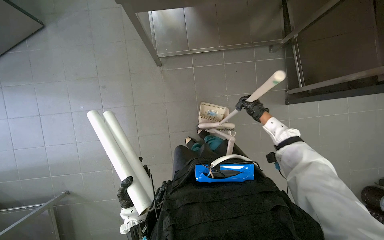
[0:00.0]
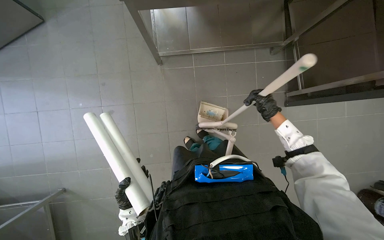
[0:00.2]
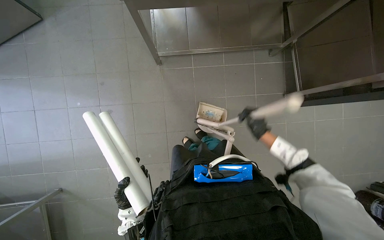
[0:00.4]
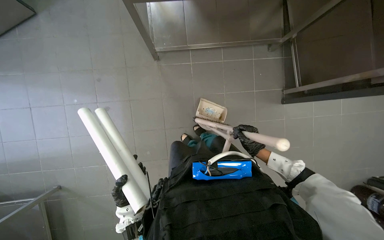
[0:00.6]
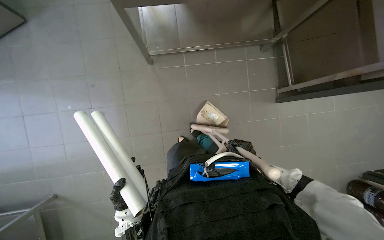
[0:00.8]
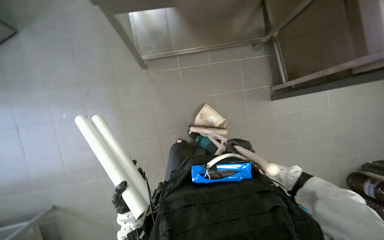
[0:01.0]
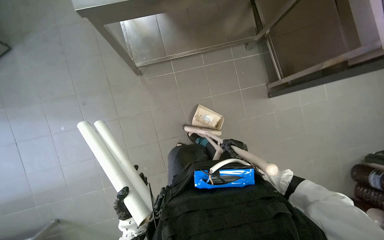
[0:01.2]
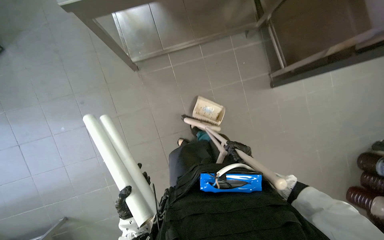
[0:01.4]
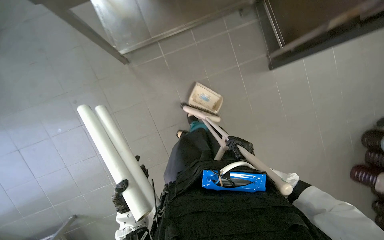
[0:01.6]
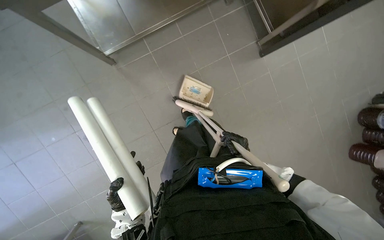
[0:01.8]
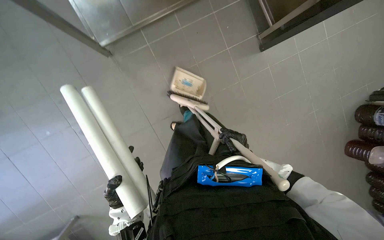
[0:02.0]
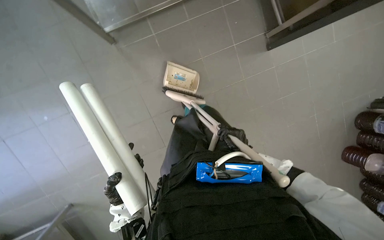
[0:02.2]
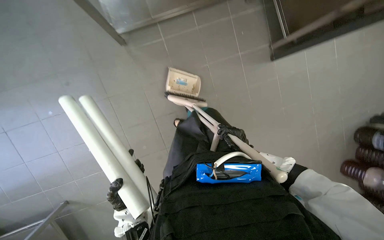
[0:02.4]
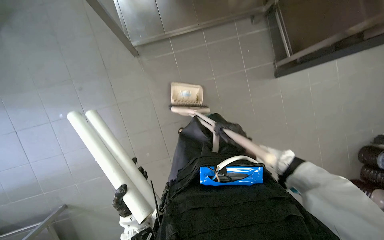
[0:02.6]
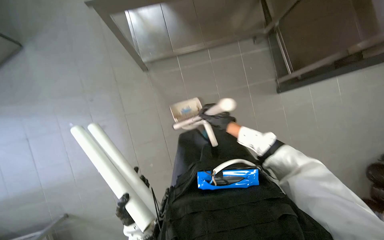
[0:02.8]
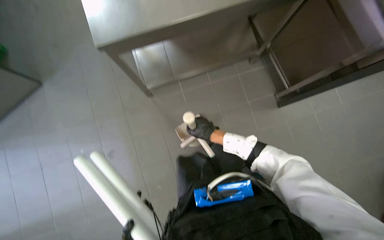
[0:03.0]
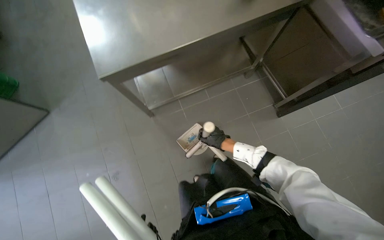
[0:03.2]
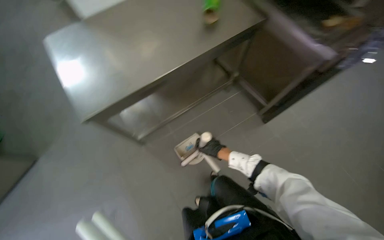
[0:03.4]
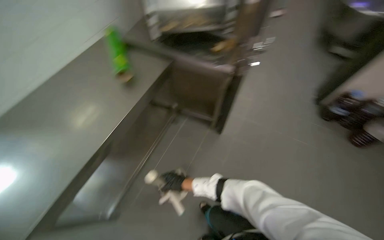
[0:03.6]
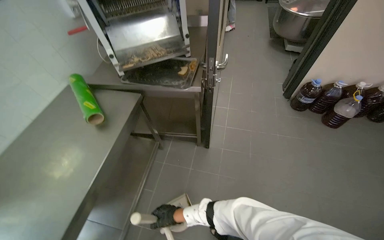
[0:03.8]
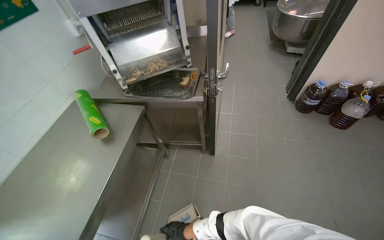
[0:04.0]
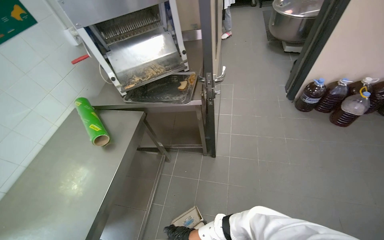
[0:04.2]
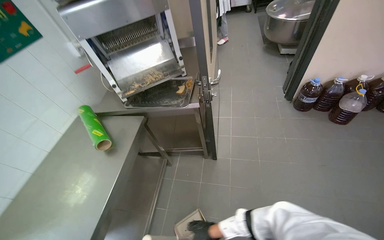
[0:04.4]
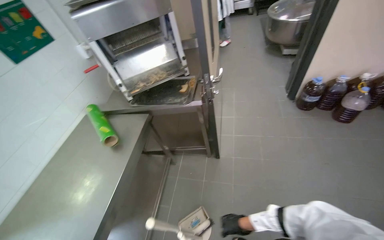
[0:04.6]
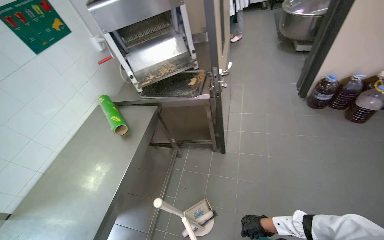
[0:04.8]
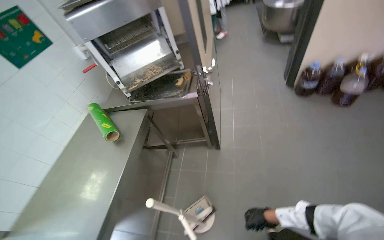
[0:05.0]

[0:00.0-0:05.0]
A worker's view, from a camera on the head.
Job: sweeping floor.
The whole recording: Sweeping kitchen floor. The worker sweeps the kitchen floor with a broom and dustpan, moving chairs to clean underneath them.
0:00.0 to 0:01.6: The right hand is displaced down the picture by roughly 30 cm.
0:01.6 to 0:03.4: The view tips upward by roughly 30 degrees.
0:03.4 to 0:05.0: The wearer's head swings about 55 degrees to the right. The view tips upward by roughly 20 degrees.

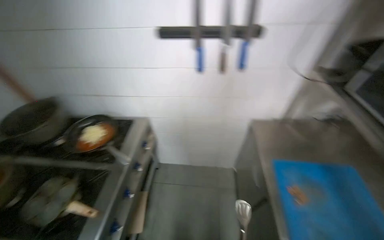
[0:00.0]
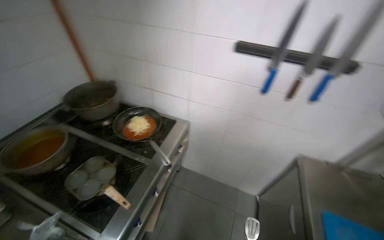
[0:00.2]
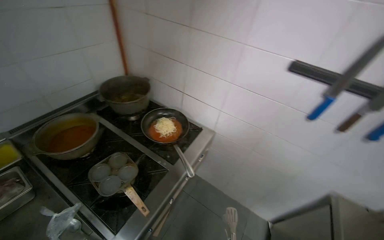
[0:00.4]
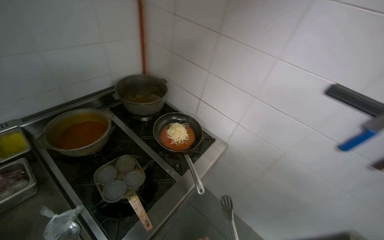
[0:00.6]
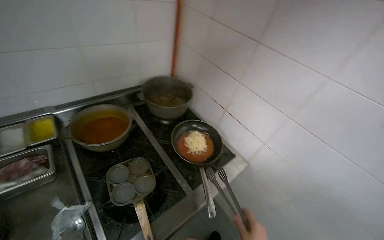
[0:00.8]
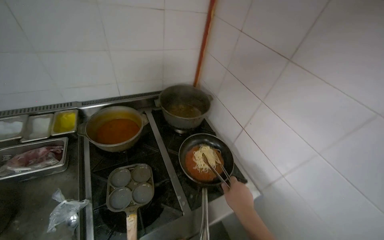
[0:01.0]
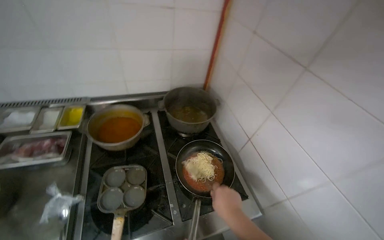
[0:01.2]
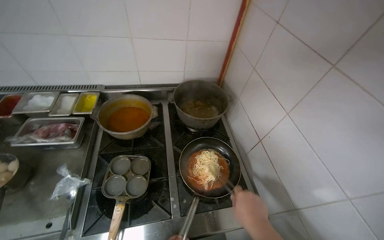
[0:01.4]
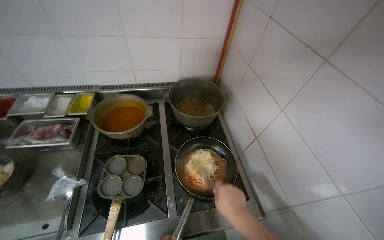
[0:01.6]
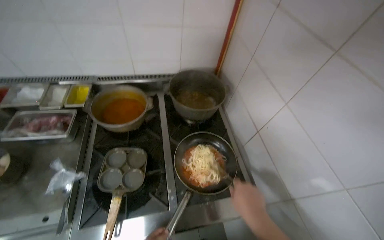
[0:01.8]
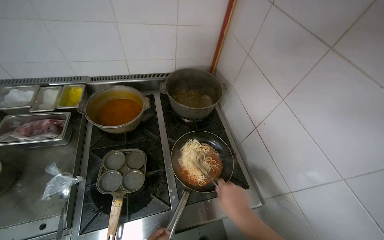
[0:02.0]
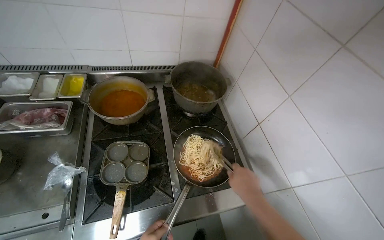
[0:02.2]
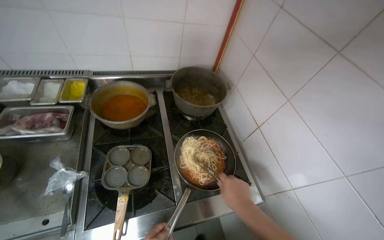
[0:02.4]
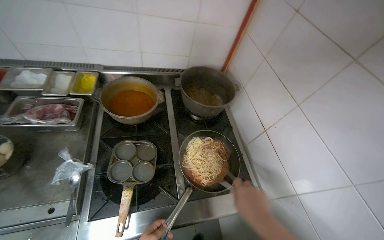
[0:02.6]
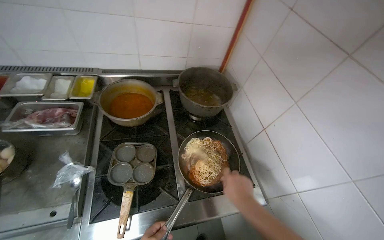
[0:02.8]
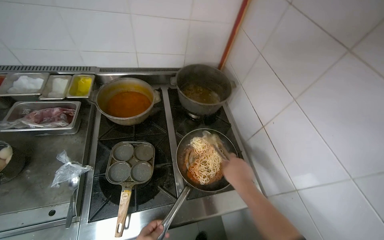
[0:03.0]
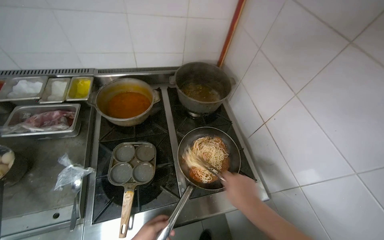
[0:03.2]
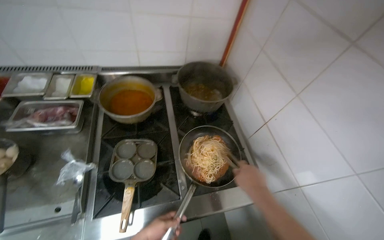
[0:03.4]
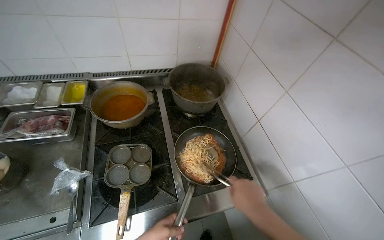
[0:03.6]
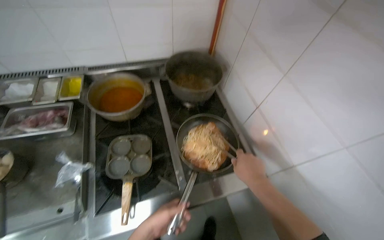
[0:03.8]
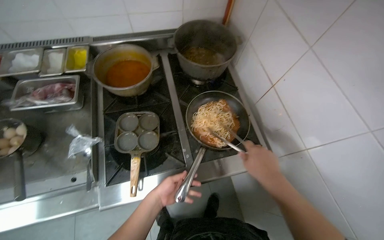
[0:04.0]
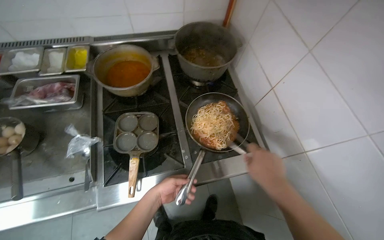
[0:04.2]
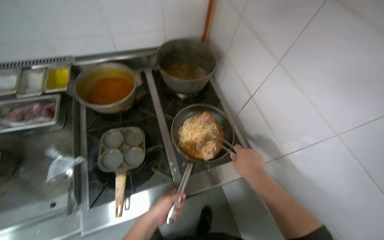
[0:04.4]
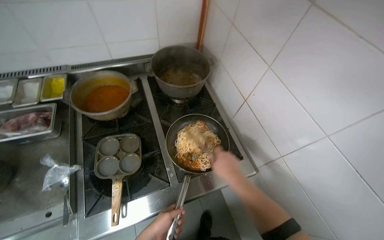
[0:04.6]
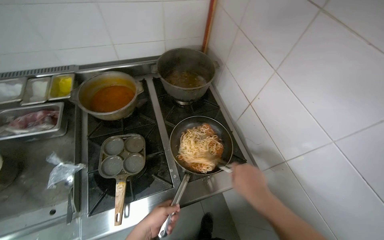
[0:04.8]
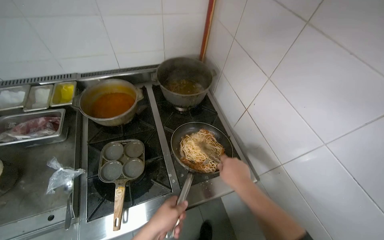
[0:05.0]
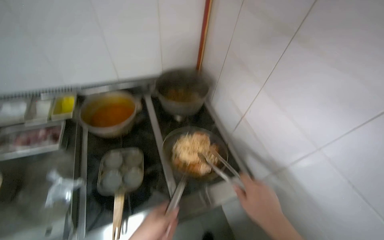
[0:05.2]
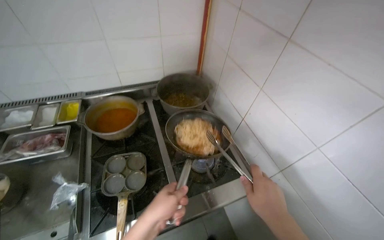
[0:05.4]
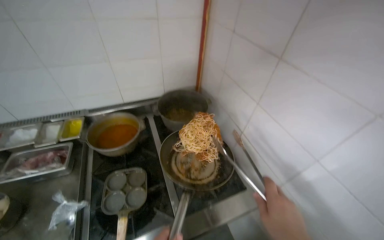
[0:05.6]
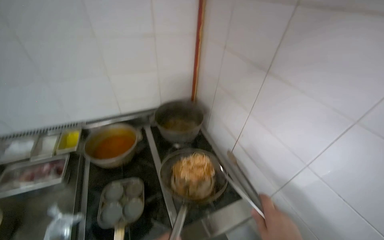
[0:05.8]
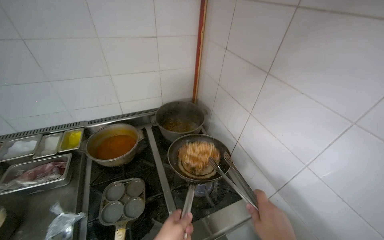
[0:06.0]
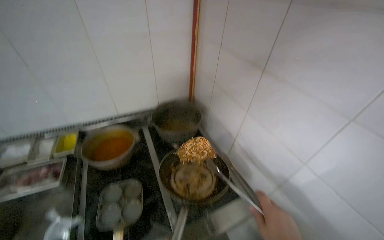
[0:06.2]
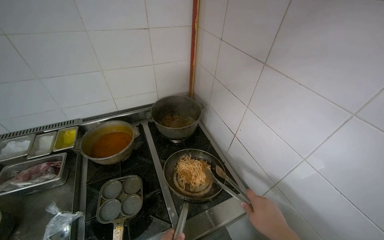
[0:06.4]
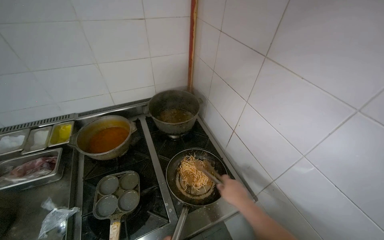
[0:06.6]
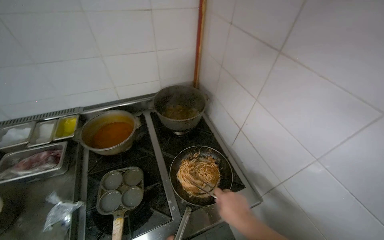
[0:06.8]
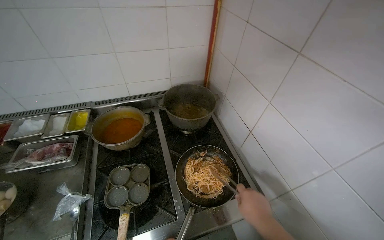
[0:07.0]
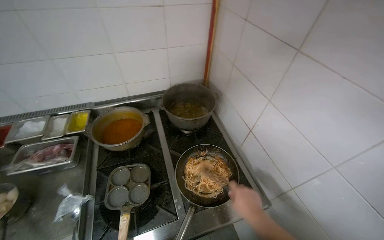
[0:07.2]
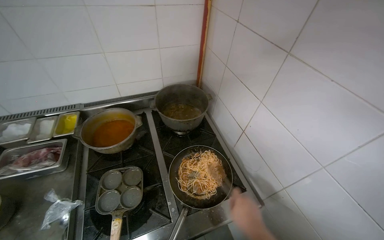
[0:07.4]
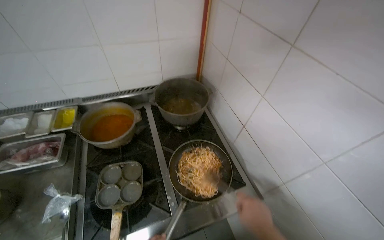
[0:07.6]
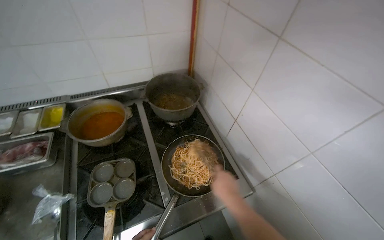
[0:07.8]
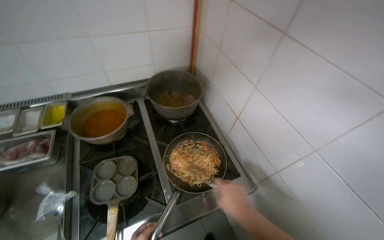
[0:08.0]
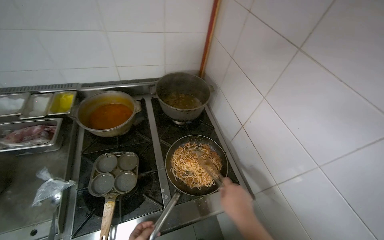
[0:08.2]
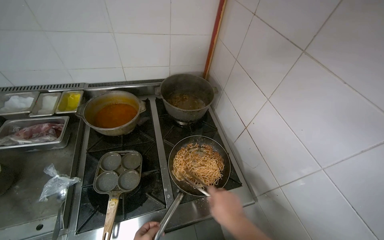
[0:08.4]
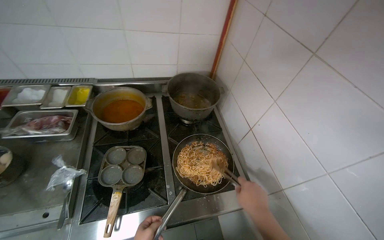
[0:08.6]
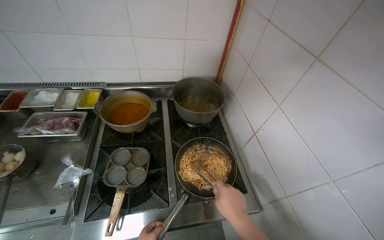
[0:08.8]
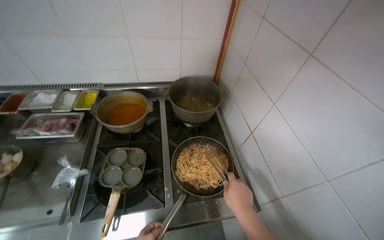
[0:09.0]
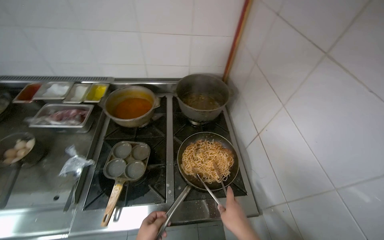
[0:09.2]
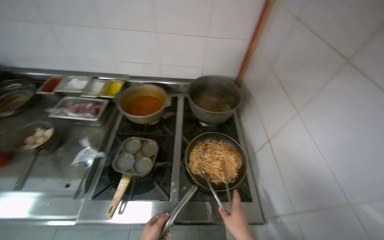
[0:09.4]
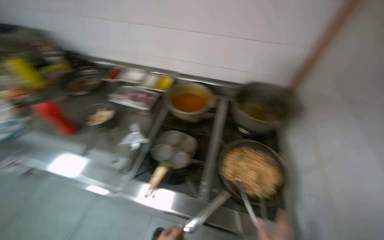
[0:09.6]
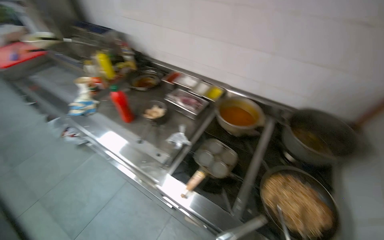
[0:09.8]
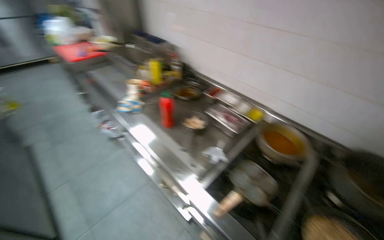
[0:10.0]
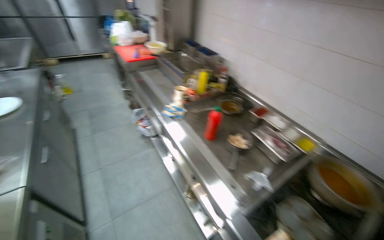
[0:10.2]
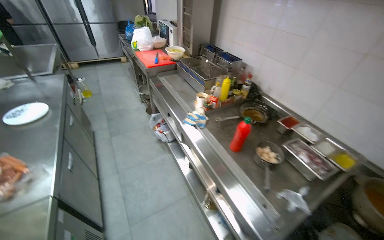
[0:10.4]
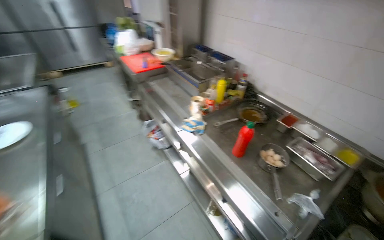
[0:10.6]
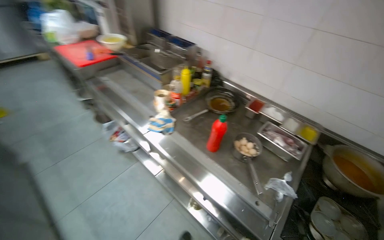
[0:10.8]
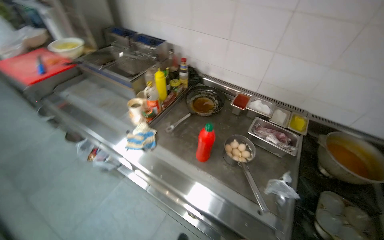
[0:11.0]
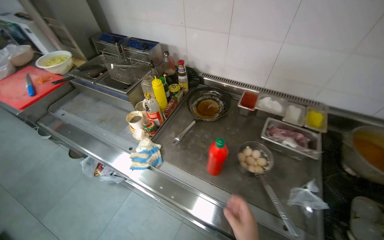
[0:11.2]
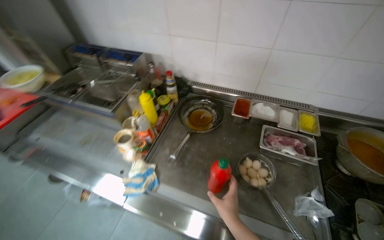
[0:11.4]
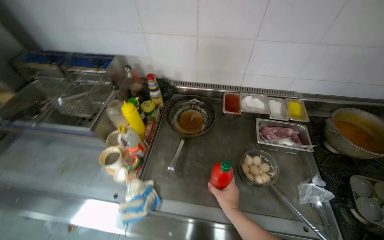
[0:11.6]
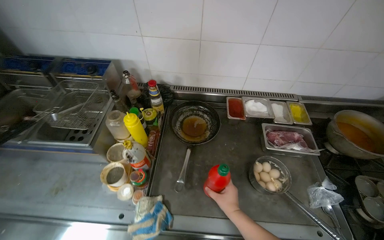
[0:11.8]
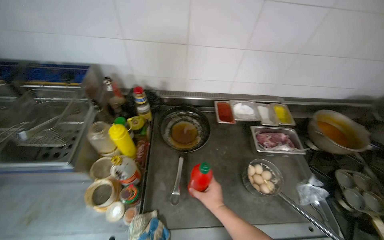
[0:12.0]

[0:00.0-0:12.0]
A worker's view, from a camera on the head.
Job: cooking food.
The whole recording: Cooking Seasoned Spaghetti. The worker fries spaghetti in a frying pan and adds seasoning.
0:00.0 to 0:01.6: The camera travels approximately 60 cm. The wearer looks about 75 degrees further to the left.
0:04.4 to 0:06.0: The view tilts approximately 20 degrees upward.
0:10.4 to 0:12.0: The wearer moves approximately 80 cm. The head rotates some 65 degrees to the right. The view tips downward by approximately 10 degrees.

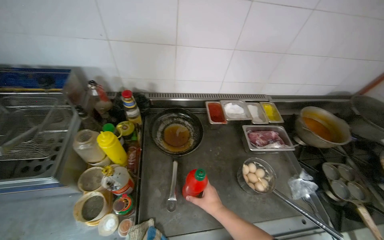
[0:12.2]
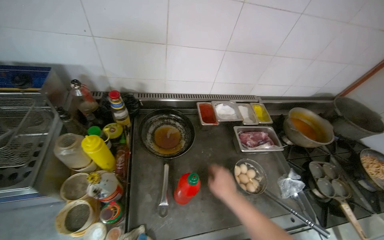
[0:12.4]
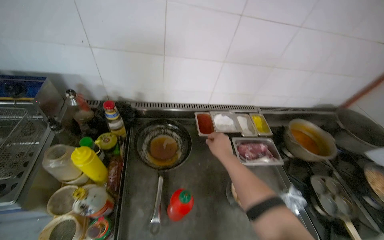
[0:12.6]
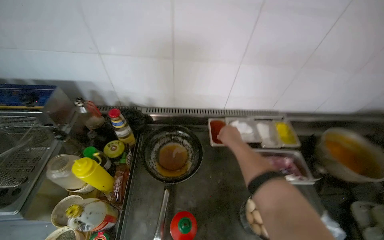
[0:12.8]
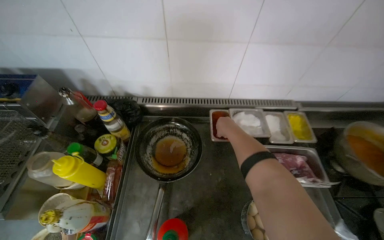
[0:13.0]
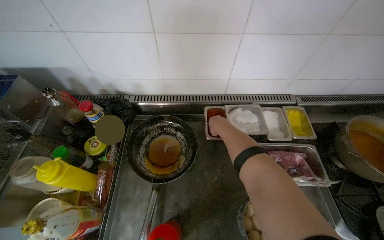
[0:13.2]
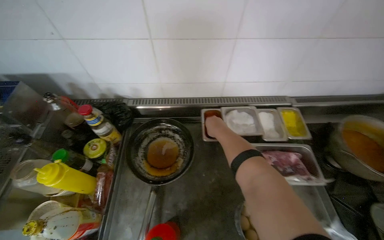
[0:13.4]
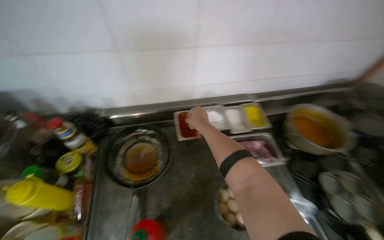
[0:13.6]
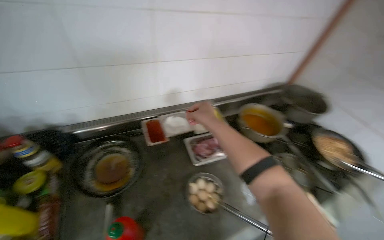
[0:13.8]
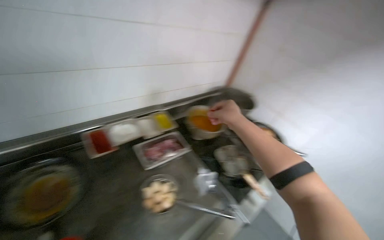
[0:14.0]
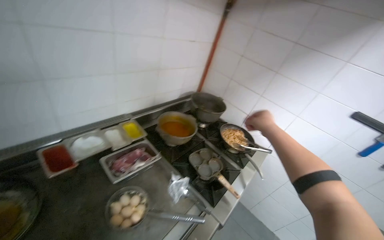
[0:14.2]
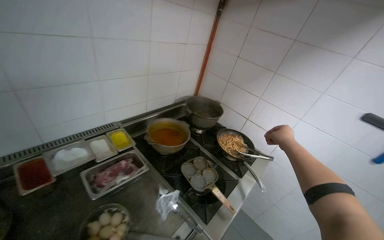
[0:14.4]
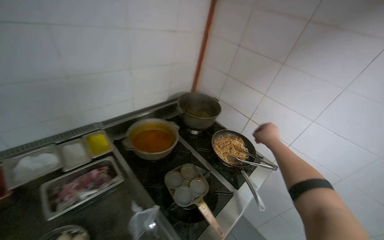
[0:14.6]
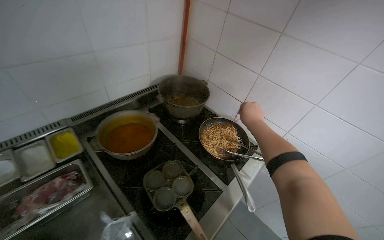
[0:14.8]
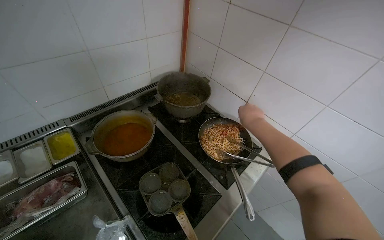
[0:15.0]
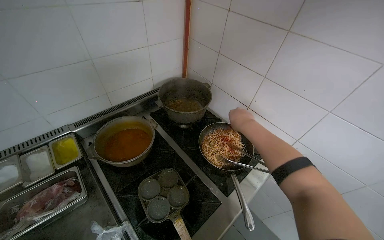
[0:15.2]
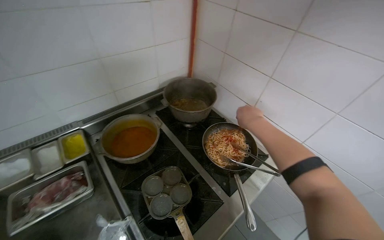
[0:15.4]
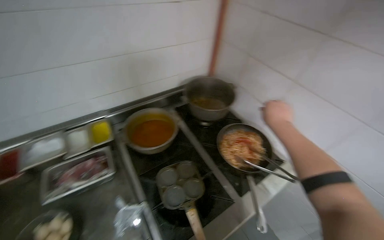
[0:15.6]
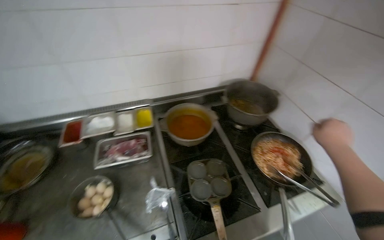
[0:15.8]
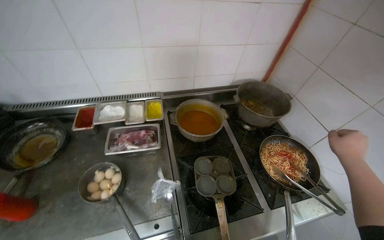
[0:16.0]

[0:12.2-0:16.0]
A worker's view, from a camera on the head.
Job: cooking food.
The whole recording: Cooking Seasoned Spaghetti. The worker fries spaghetti in a frying pan and adds seasoning.
0:12.2 to 0:13.4: The right hand travels up the picture by about 35 cm.
0:13.4 to 0:14.8: The camera is carried approximately 60 cm. The head turns to the right by about 45 degrees.
0:14.8 to 0:16.0: The wearer's head swings about 30 degrees to the left.
